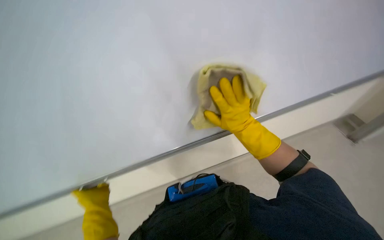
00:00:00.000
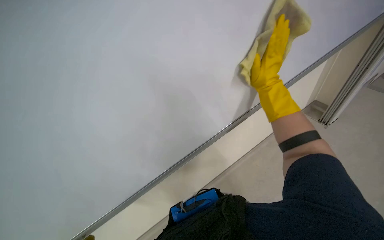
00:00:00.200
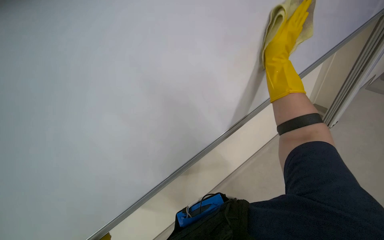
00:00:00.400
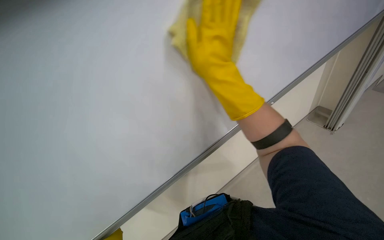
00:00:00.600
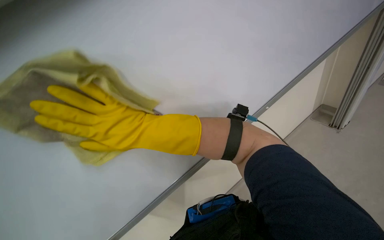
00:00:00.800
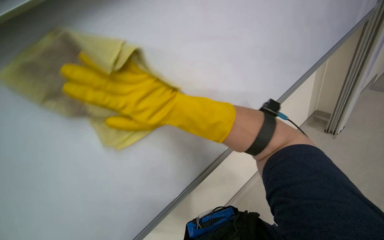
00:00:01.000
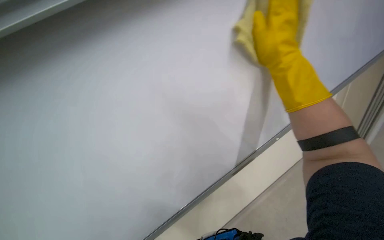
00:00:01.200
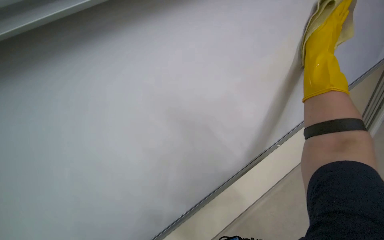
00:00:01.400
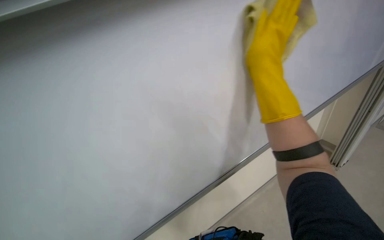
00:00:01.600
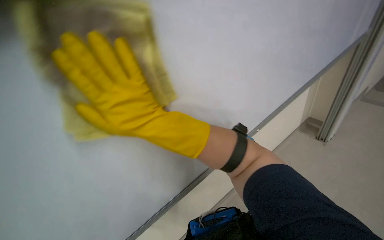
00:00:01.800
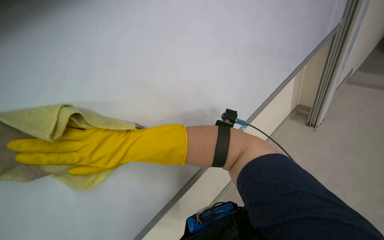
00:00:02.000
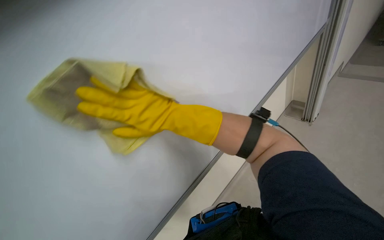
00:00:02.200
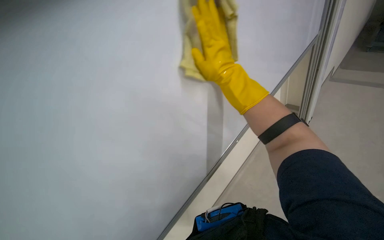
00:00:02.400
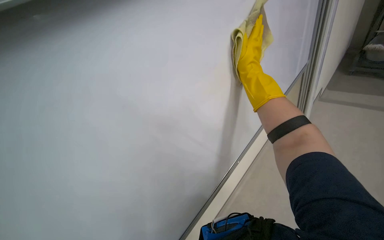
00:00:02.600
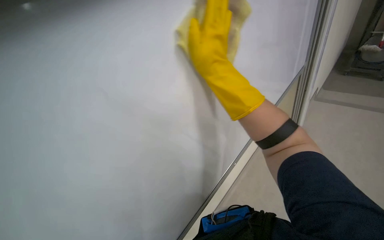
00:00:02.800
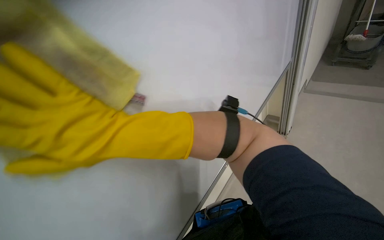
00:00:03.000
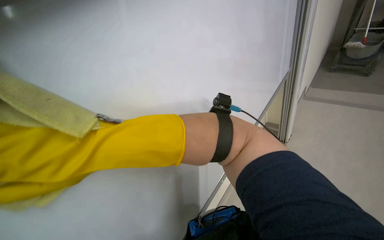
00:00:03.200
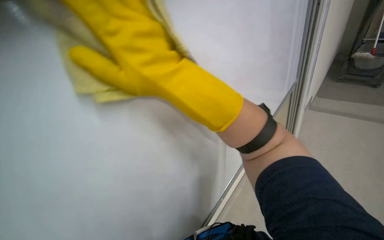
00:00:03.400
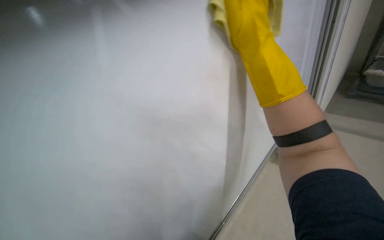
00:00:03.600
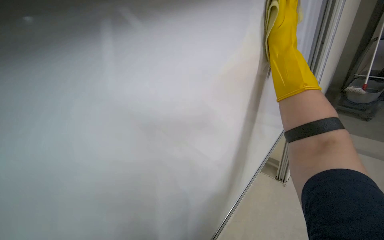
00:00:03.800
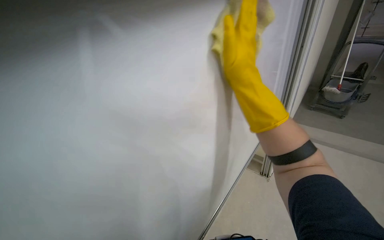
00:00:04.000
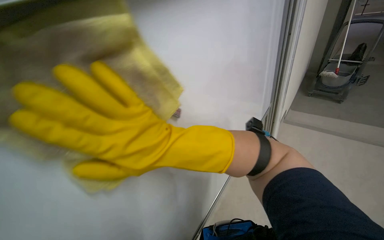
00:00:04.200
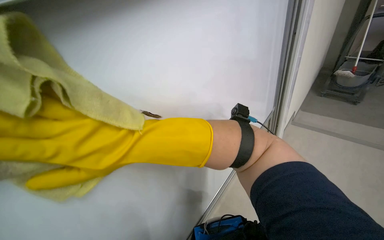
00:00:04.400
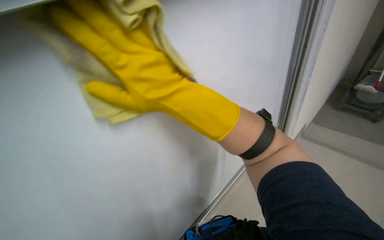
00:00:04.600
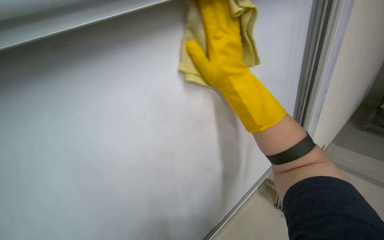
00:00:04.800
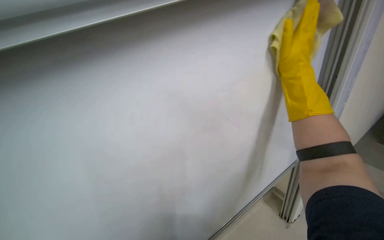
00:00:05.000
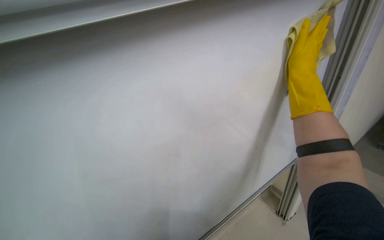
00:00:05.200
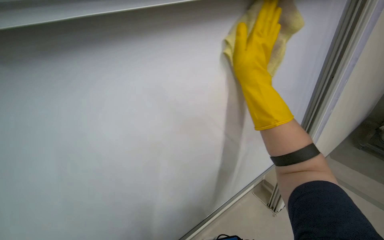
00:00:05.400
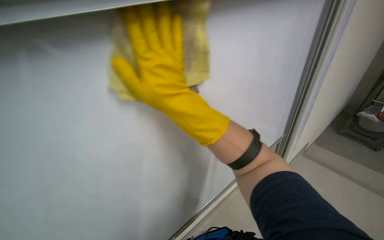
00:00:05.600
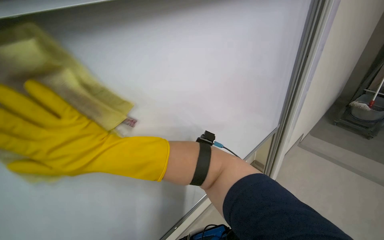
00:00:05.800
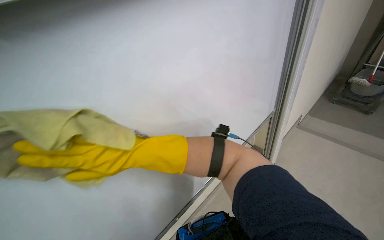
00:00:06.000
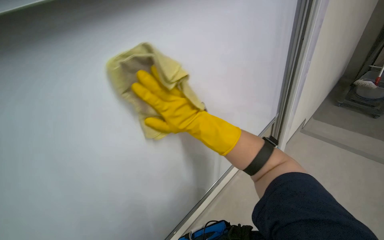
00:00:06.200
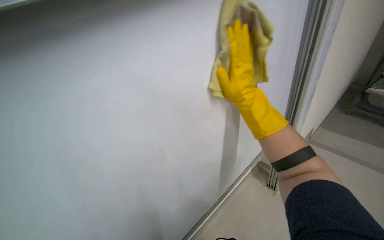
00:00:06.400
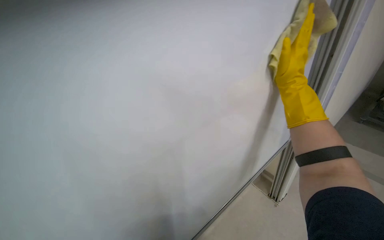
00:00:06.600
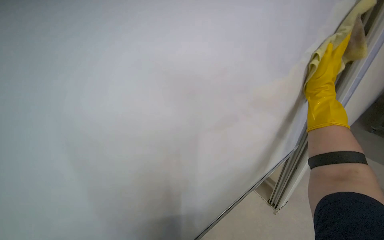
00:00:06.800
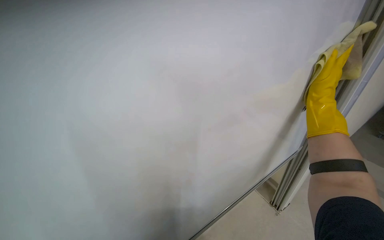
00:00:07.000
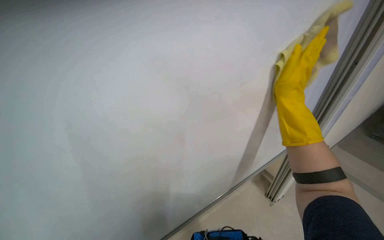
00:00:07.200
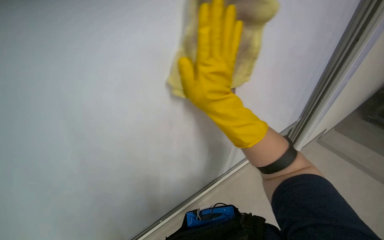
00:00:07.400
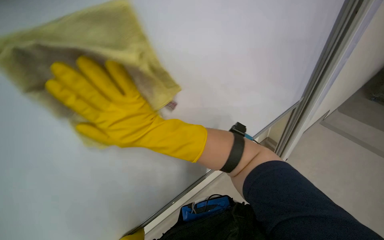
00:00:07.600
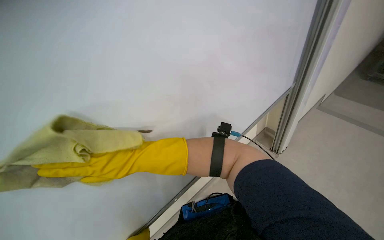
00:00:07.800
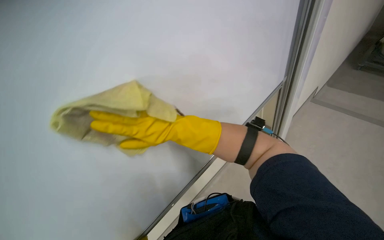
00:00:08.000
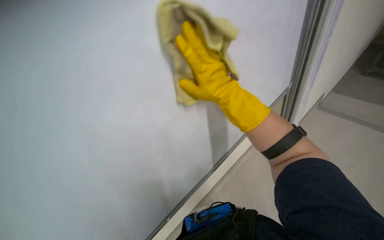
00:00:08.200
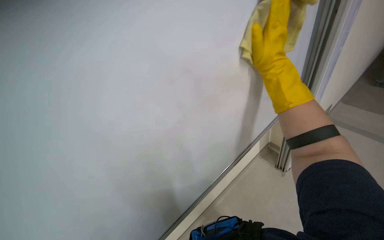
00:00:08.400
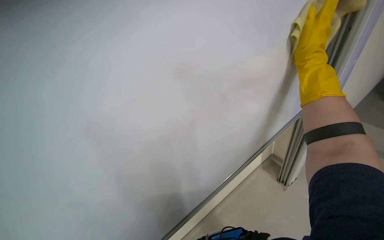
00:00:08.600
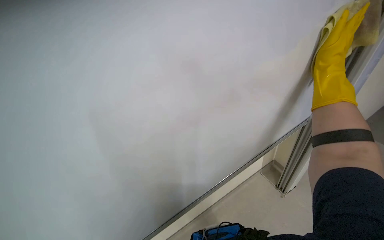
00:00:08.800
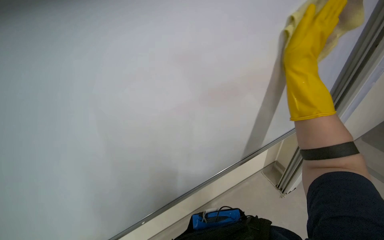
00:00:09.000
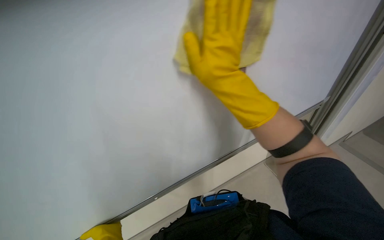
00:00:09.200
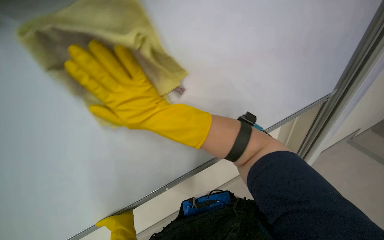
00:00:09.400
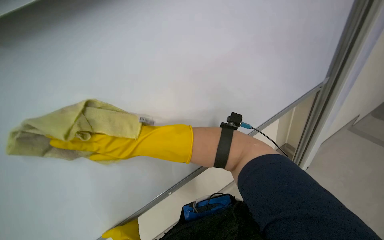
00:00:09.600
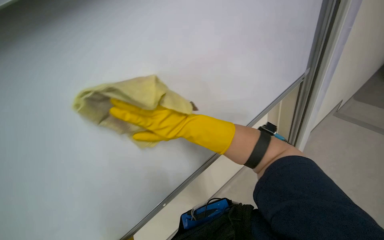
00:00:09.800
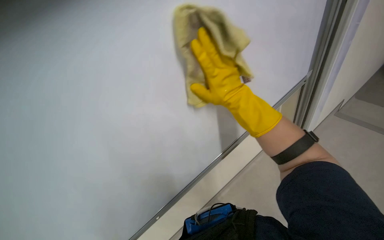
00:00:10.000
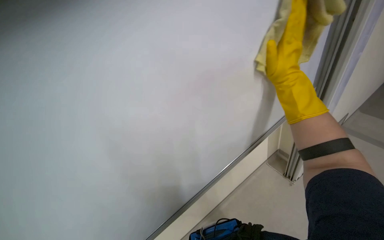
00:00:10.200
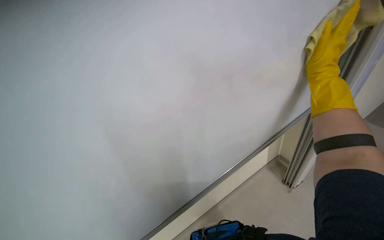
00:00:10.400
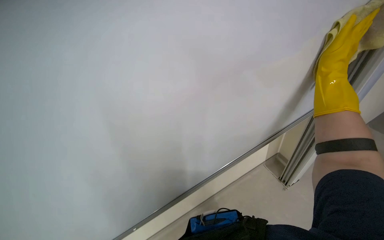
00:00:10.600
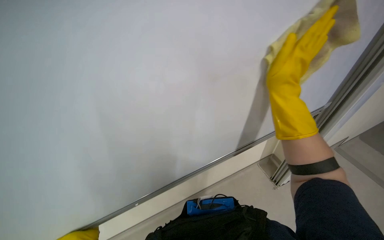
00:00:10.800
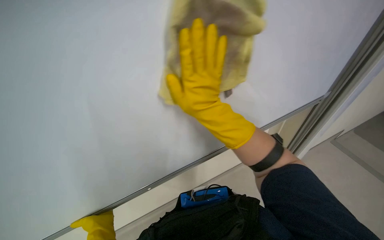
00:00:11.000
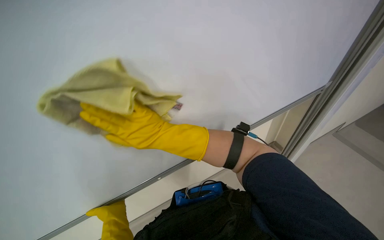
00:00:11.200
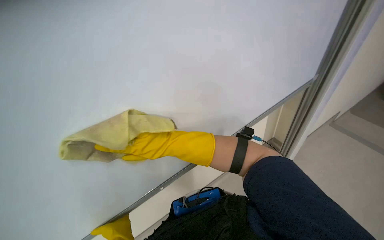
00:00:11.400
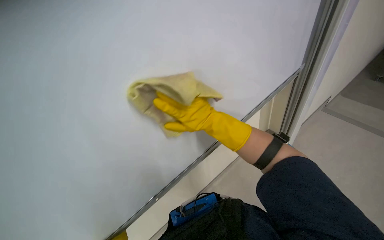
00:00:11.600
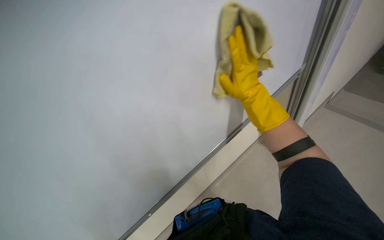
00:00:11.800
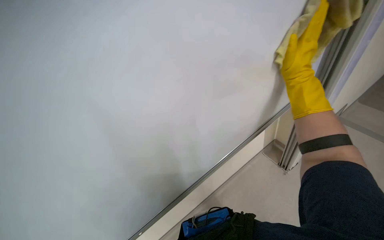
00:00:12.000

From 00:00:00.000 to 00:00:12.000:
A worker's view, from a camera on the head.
Job: wiping surfaces.
The whole recording: Cleaning whiteboard. The worker cleans a large white board with a yellow cloth while wearing gloves.
From 00:00:00.000 to 00:00:01.600: The right hand swings left and right, approximately 40 cm each way, with 3 reversals.
From 00:00:01.600 to 00:00:03.000: The right hand moves left and right over roughly 50 cm, changing direction 2 times.
From 00:00:03.000 to 00:00:04.400: The right hand moves left and right over some 70 cm, changing direction 2 times.
From 00:00:06.000 to 00:00:07.600: The right hand is displaced nearer to the camera by about 20 cm, and goes to the right and returns, roughly 40 cm each way.
From 00:00:07.600 to 00:00:09.000: The right hand moves left and right over roughly 60 cm, changing direction 2 times.
From 00:00:09.000 to 00:00:10.400: The right hand goes to the left and returns, some 50 cm each way.
From 00:00:10.400 to 00:00:12.000: The right hand goes to the left and returns, roughly 50 cm each way.

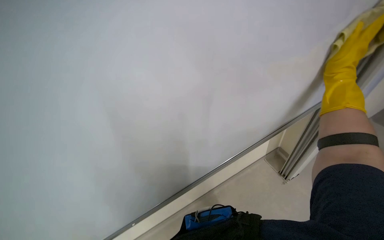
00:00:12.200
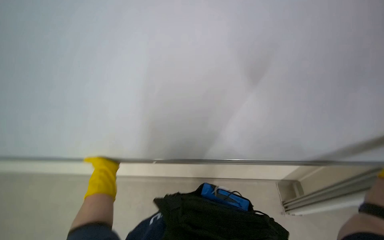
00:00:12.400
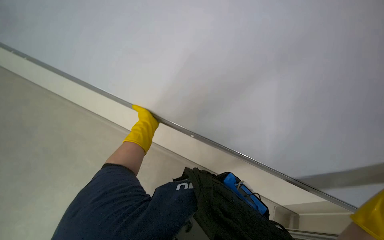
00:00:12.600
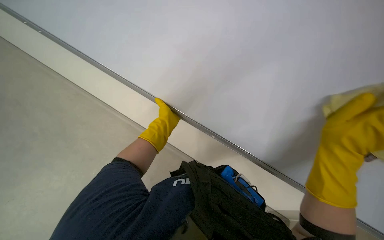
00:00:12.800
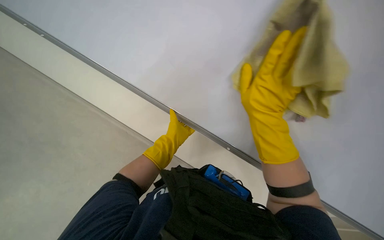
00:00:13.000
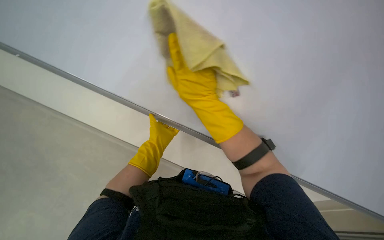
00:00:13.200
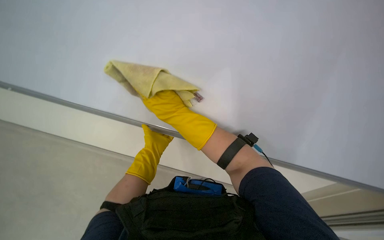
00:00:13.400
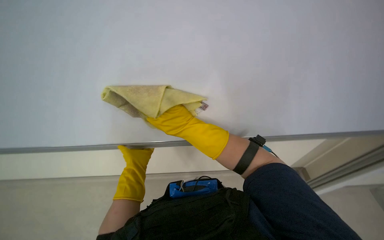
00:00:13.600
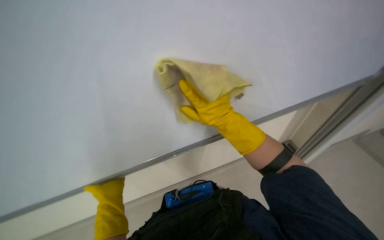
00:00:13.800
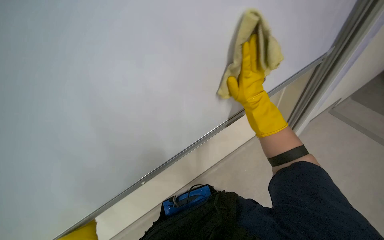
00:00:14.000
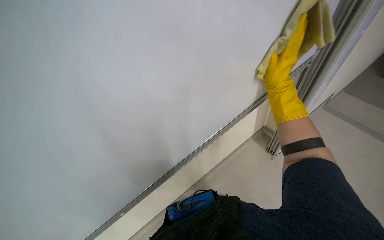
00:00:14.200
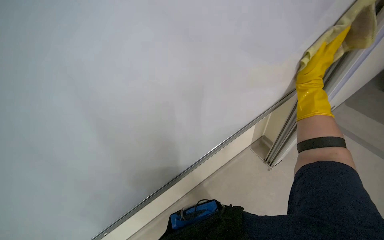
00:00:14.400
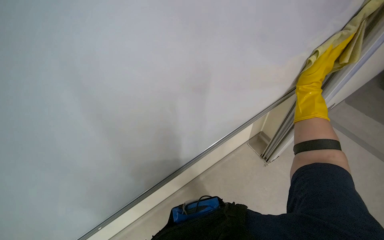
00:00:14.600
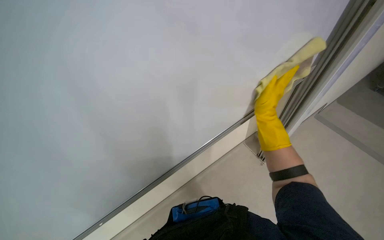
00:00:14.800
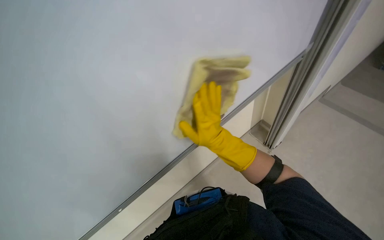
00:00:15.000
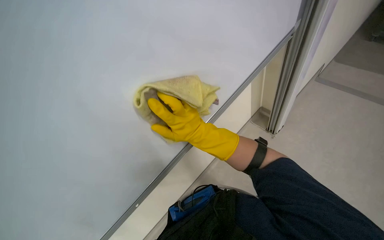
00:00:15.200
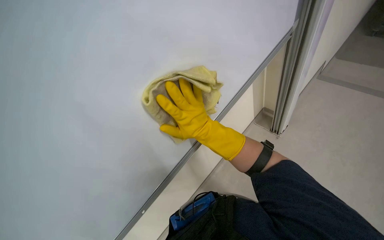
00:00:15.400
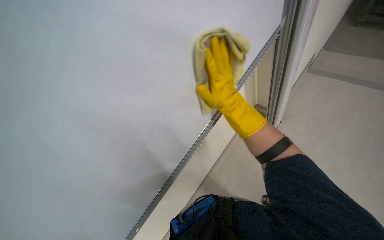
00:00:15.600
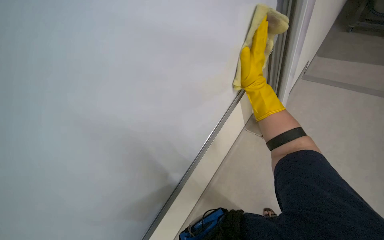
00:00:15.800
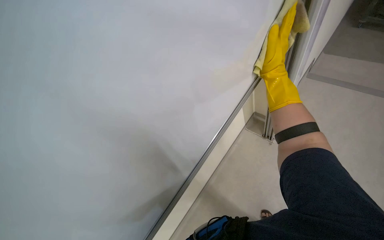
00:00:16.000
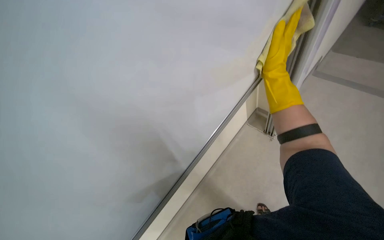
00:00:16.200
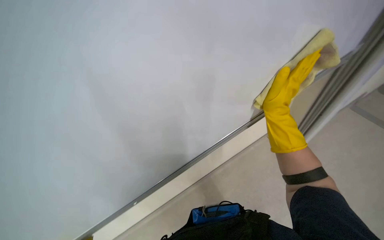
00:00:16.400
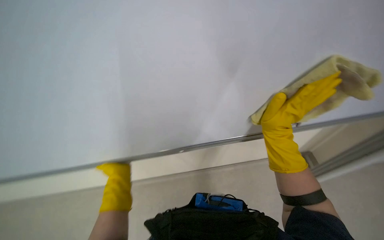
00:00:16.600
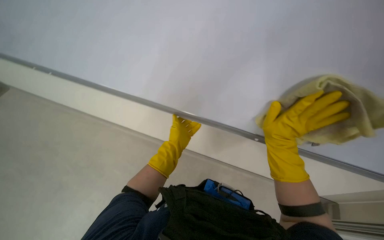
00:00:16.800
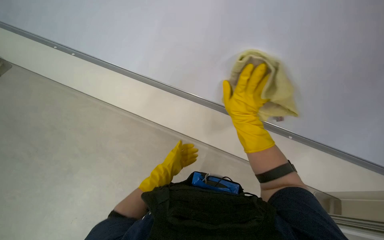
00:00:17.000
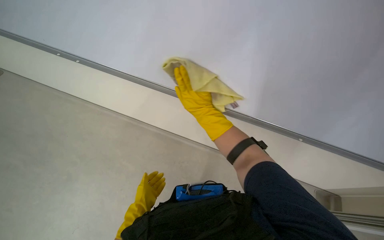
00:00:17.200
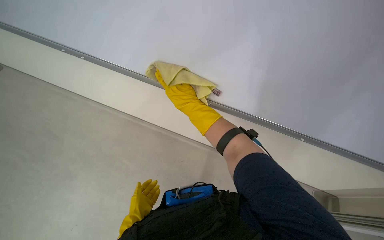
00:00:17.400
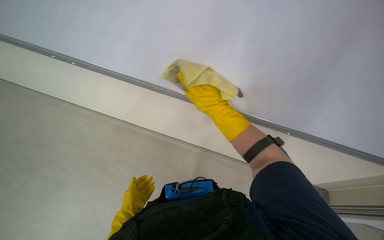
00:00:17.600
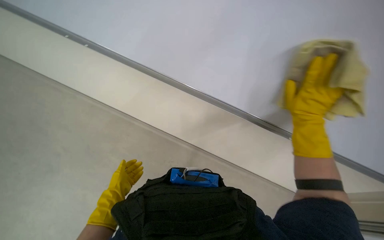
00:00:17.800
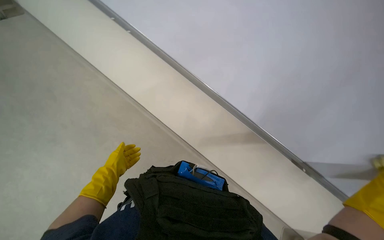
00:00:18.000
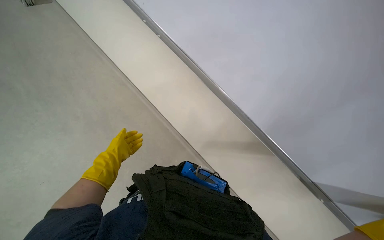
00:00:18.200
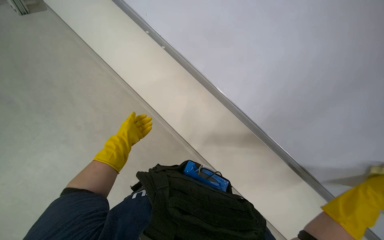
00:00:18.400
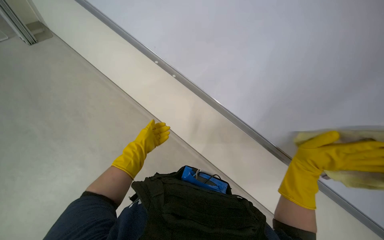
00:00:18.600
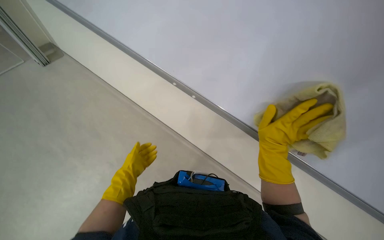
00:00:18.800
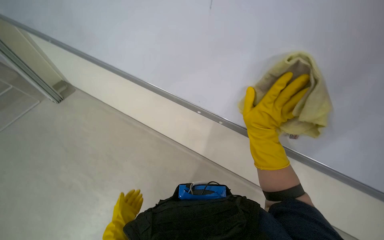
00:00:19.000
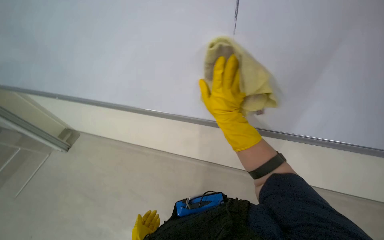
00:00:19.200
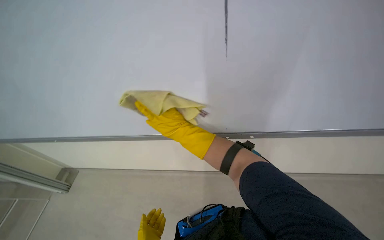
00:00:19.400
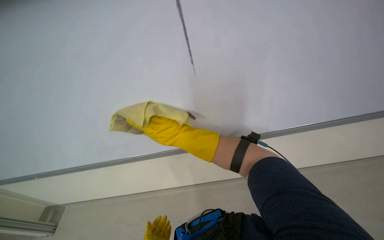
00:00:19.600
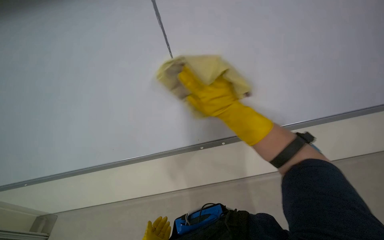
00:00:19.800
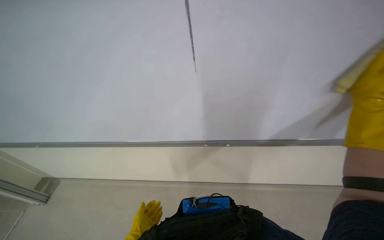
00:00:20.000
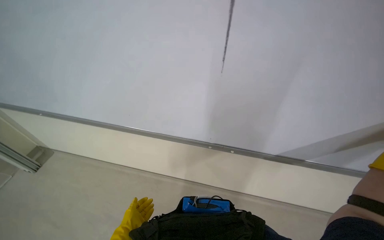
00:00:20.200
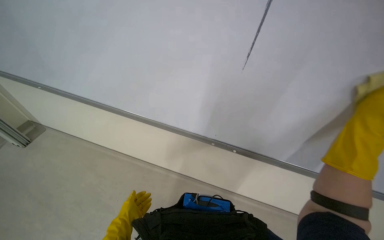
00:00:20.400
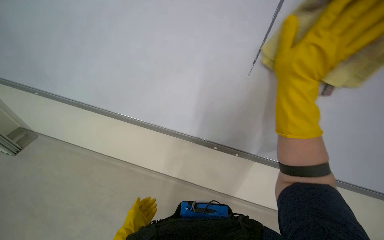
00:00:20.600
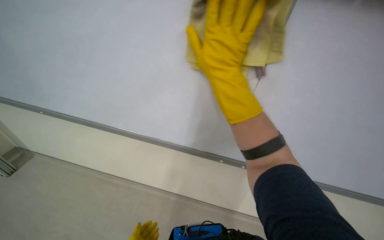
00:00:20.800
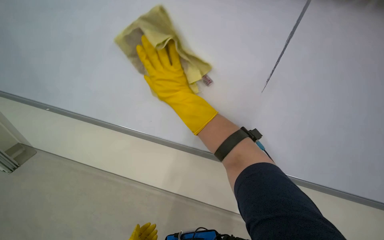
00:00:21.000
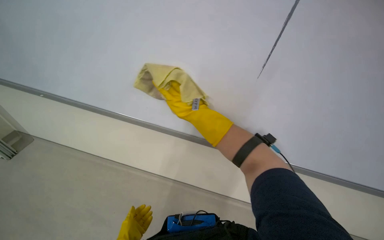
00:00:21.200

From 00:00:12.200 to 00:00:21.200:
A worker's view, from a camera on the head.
Job: wiping surfaces.
The whole recording: Cleaning whiteboard. The worker cleans a large white board with a yellow cloth while wearing gloves.
From 00:00:13.800 to 00:00:15.200: The right hand moves about 30 cm to the right and comes back.
From 00:00:15.200 to 00:00:16.600: The right hand goes roughly 20 cm to the right.
From 00:00:18.200 to 00:00:19.800: The view tips upward by some 10 degrees. Everything in view rotates approximately 40 degrees counterclockwise.
